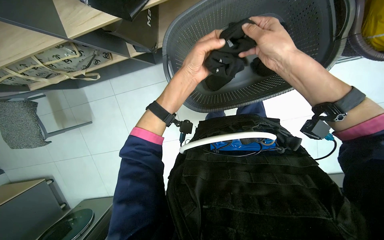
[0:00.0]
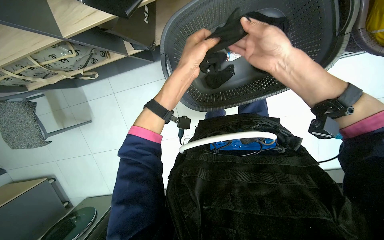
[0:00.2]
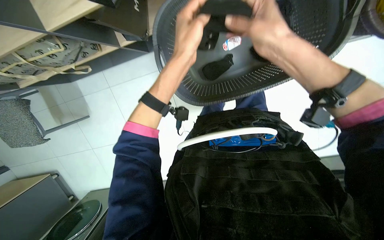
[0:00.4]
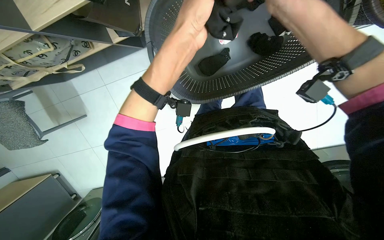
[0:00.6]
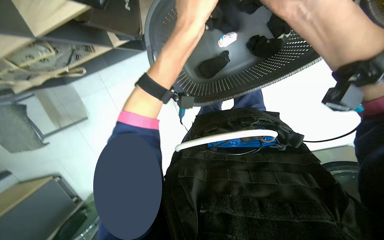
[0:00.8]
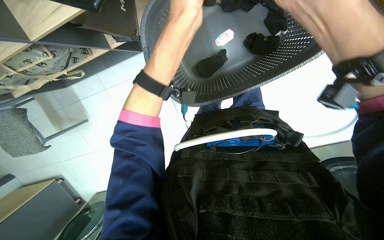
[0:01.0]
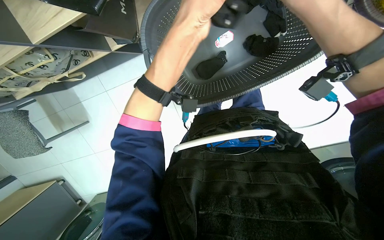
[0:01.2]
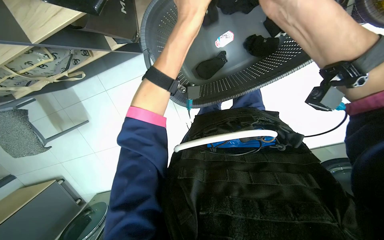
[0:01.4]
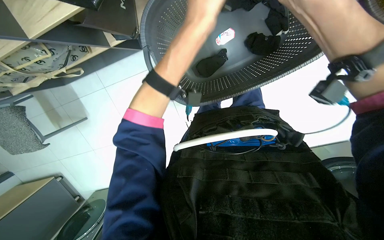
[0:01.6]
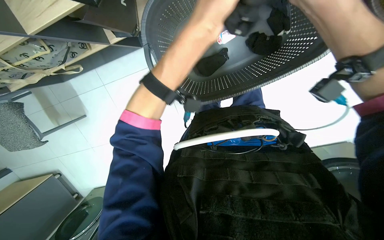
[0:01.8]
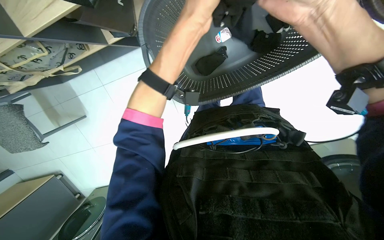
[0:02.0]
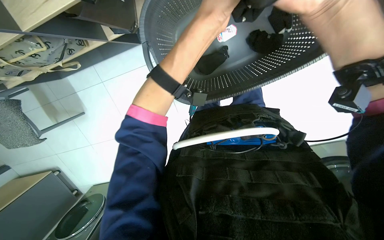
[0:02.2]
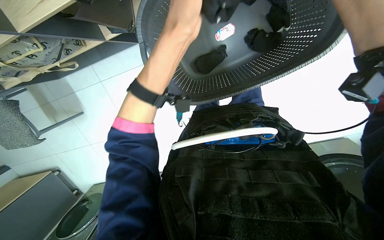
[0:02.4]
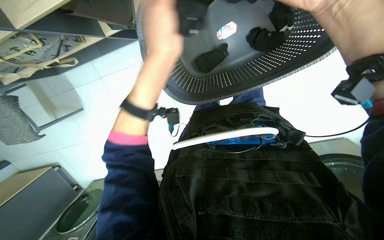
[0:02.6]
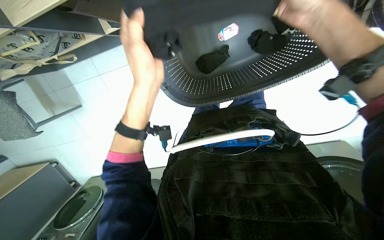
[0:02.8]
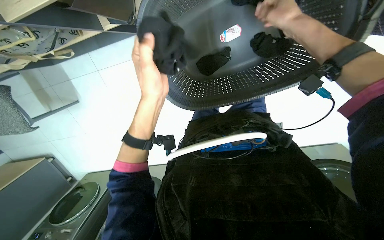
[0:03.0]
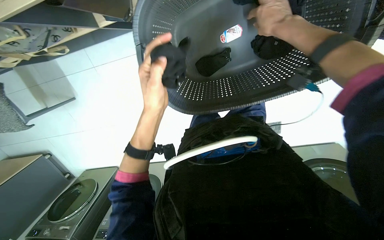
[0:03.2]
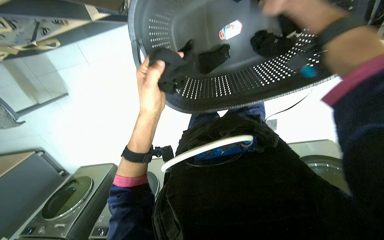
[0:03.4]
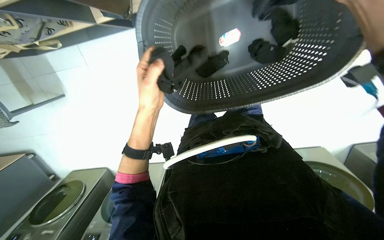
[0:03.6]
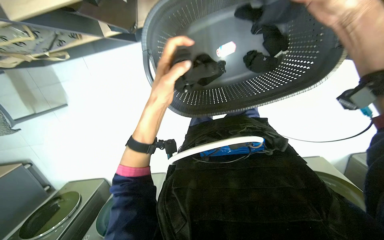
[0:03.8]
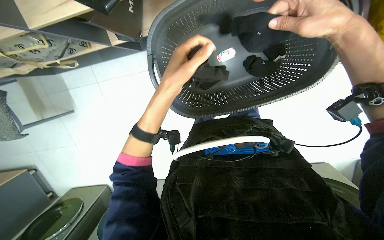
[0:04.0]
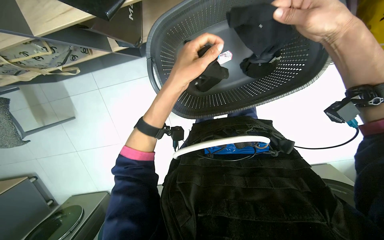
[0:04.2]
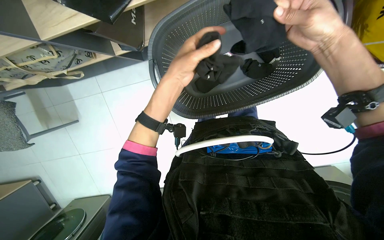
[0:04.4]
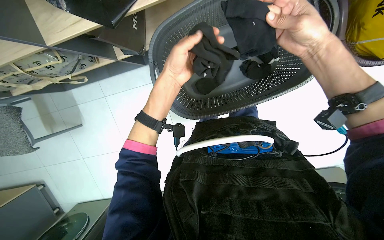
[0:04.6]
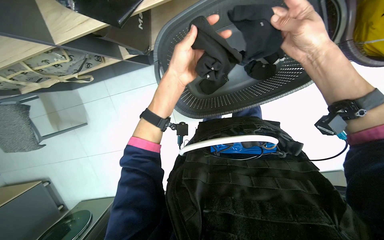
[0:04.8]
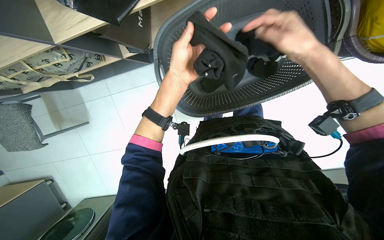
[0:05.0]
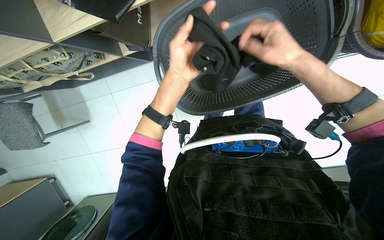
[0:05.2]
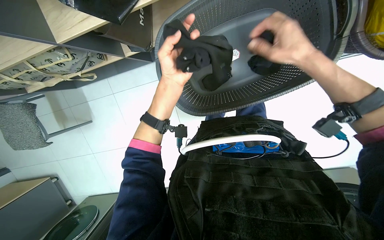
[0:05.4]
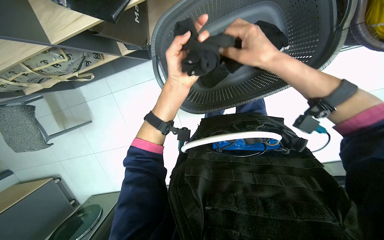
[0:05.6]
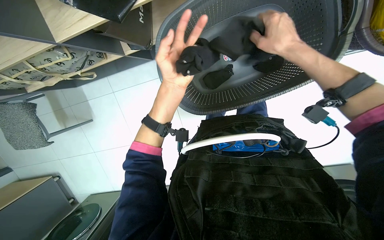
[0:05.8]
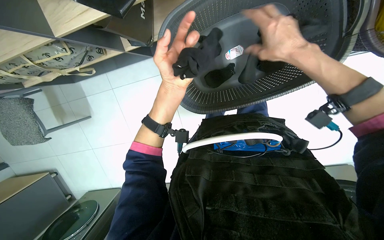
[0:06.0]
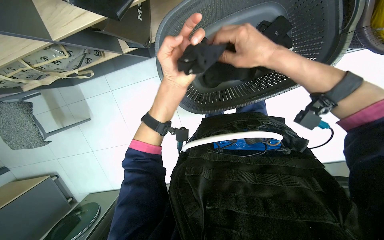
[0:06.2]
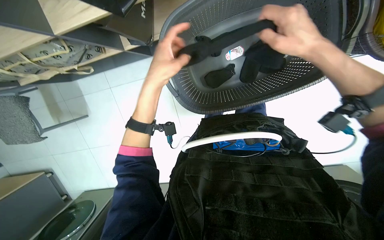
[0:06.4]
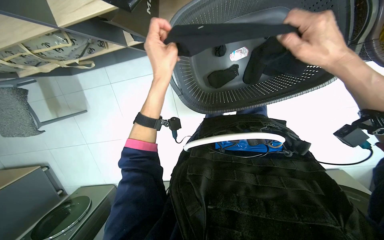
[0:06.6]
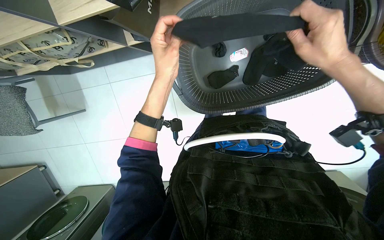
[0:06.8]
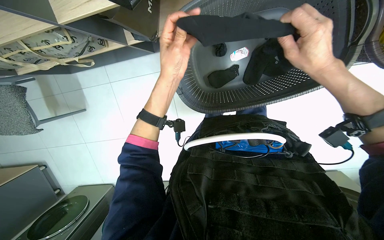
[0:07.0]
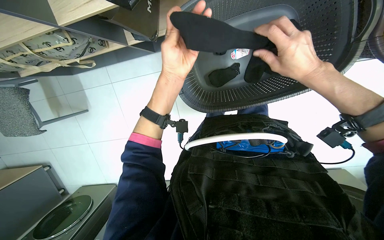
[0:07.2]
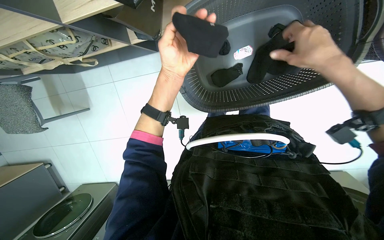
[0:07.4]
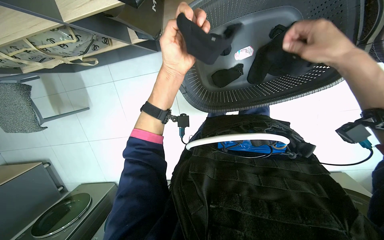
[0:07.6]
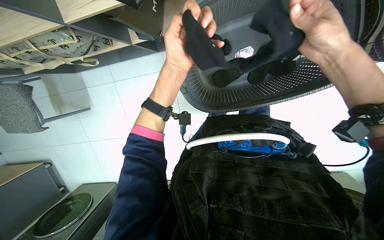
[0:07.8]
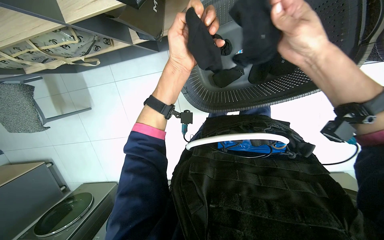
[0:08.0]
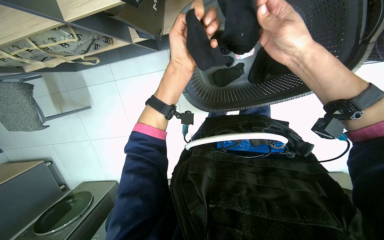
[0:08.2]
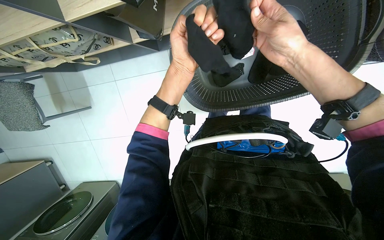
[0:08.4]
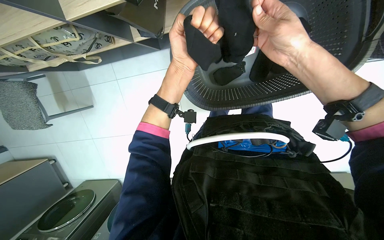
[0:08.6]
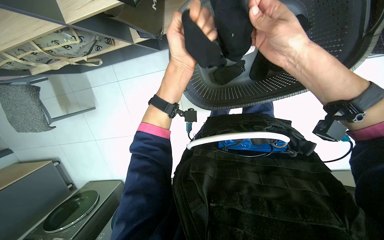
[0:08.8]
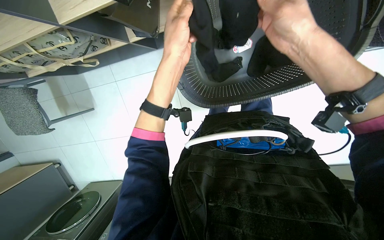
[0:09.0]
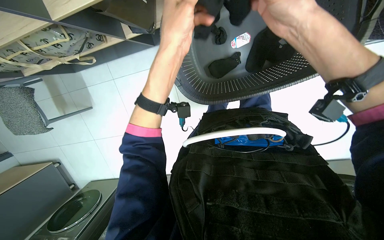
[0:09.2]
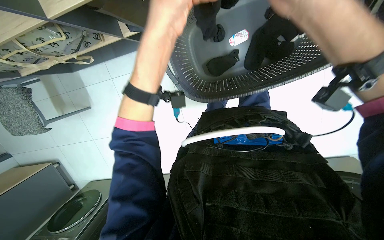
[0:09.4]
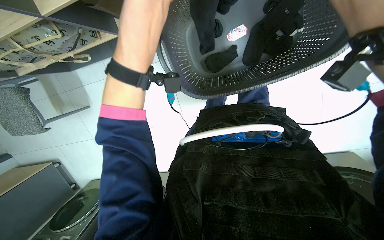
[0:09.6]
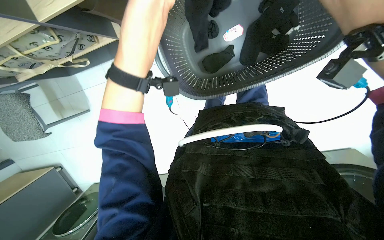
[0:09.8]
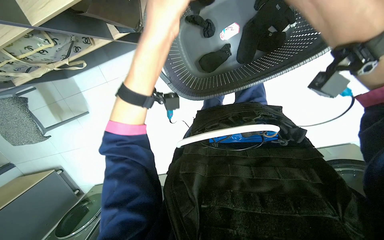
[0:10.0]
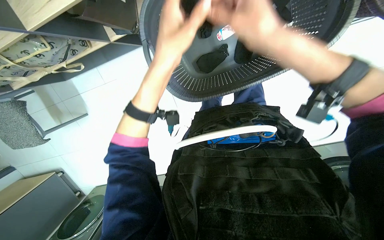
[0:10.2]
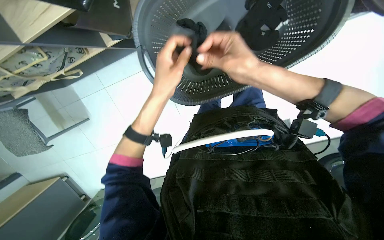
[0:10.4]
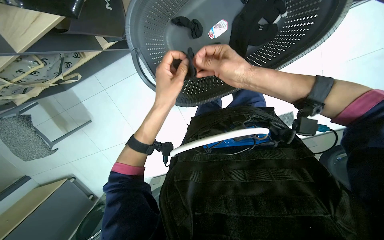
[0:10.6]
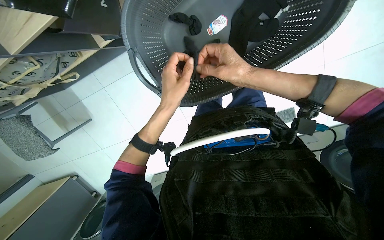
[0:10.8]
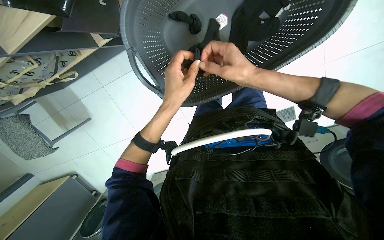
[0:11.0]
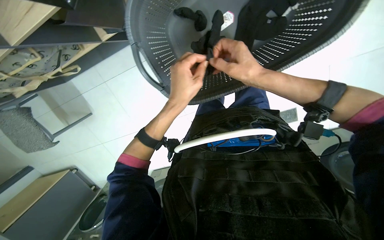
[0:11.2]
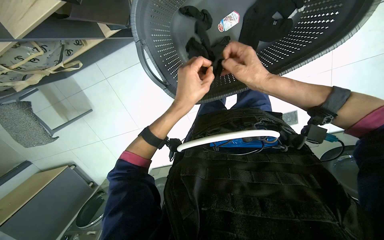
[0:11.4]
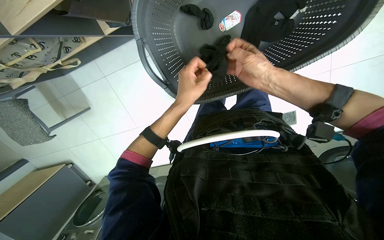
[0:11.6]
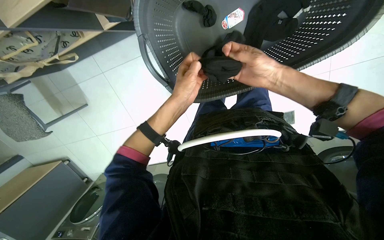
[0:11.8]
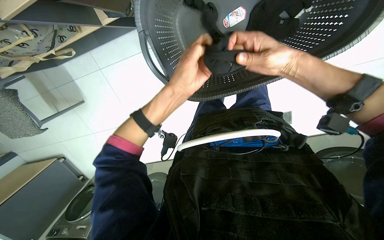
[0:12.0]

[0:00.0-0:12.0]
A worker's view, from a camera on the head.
Job: managing laundry.
The whole recording: Sorting and folding socks. The worker sorts and folds black socks from a laundry basket.
0:00.0 to 0:01.6: The right hand travels nearer to the camera by about 10 cm.
0:01.6 to 0:03.0: The left hand moves down the picture and to the left, approximately 15 cm. Meanwhile the right hand goes approximately 25 cm farther from the camera and up the picture.
0:03.0 to 0:04.4: The right hand heads nearer to the camera and down the picture, covering about 15 cm.
0:06.0 to 0:07.6: The hands make small movements and keep their place.
0:07.6 to 0:09.0: The right hand moves to the left, roughly 10 cm.
0:09.0 to 0:10.4: The left hand travels nearer to the camera and back again, approximately 10 cm each way.
0:10.4 to 0:12.0: The hands are busy where they are.

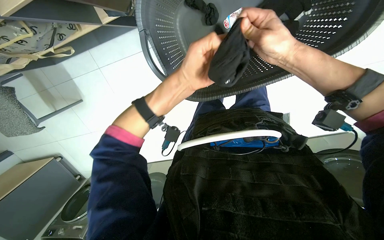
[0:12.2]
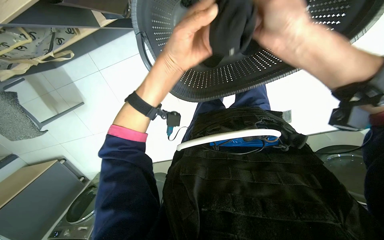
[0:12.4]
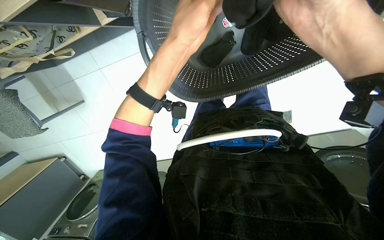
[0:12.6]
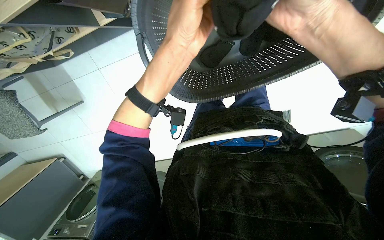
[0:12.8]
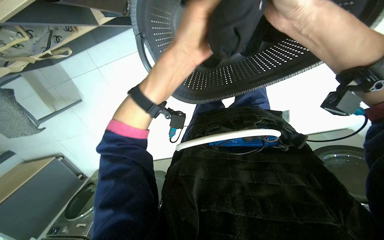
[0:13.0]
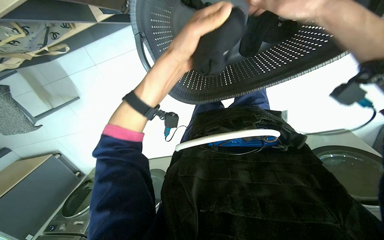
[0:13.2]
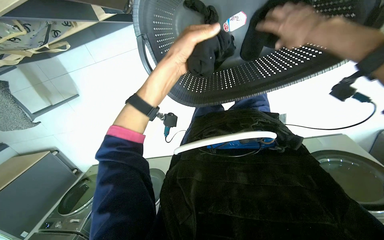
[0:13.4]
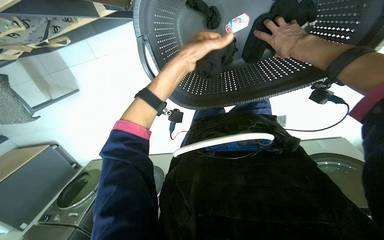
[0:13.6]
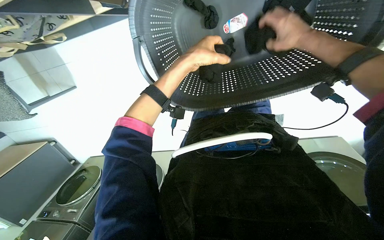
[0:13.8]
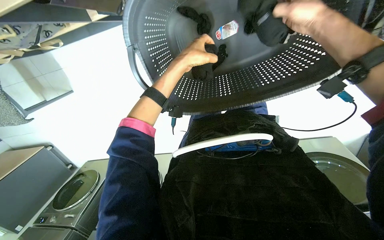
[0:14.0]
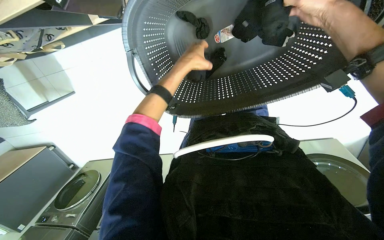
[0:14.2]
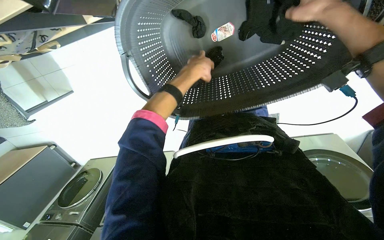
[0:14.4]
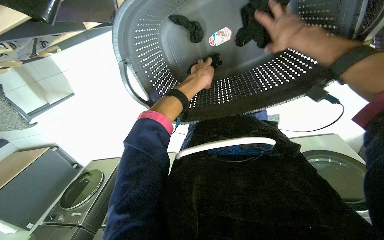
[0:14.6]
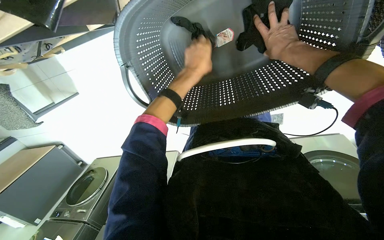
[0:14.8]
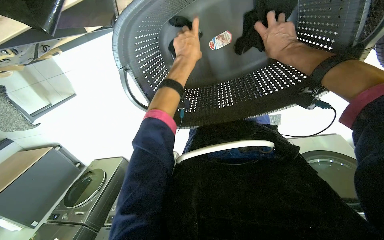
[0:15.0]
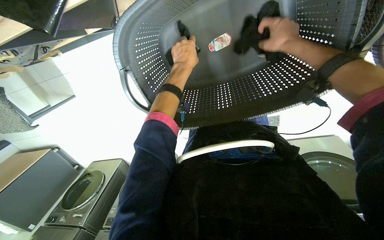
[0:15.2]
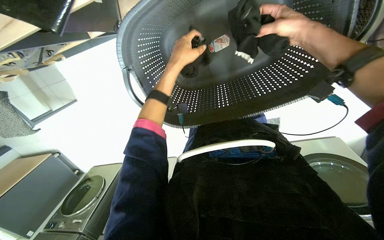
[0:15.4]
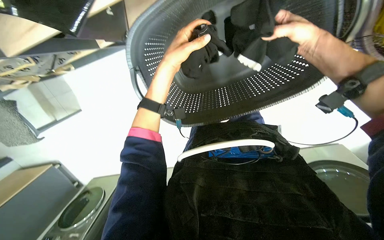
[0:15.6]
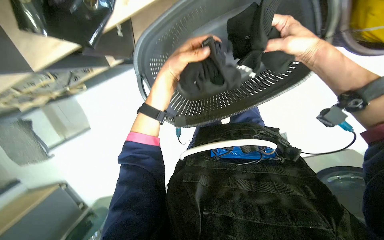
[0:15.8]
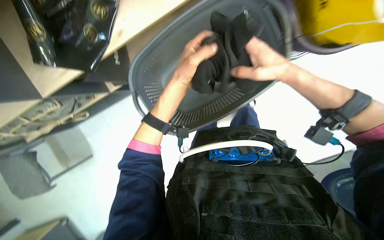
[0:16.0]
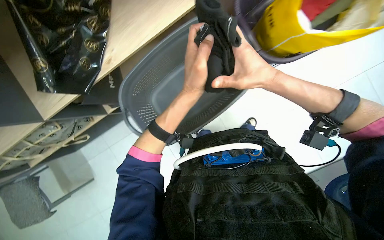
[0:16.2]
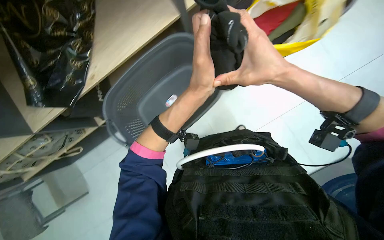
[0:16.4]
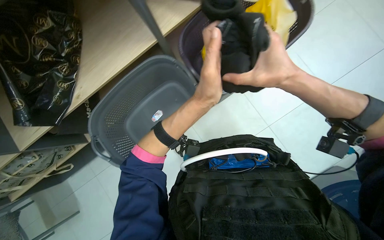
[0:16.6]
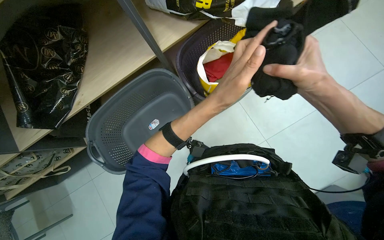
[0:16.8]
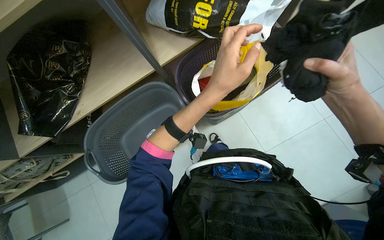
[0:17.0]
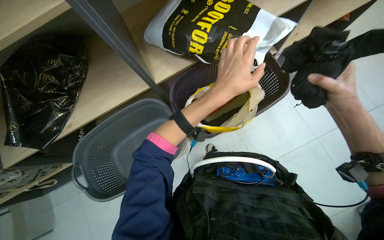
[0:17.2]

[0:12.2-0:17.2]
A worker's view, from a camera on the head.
Job: managing laundry.
The whole recording: Sorting and folding socks. The worker sorts and folds black socks from a laundry basket.
0:12.2 to 0:13.8: The right hand heads up the picture and to the right, covering some 15 cm, and reaches about 15 cm nearer to the camera, then returns. The left hand travels up the picture by some 10 cm.
0:13.8 to 0:15.6: The right hand moves nearer and farther over some 15 cm, changing direction 2 times.
0:15.6 to 0:17.2: The camera is carried some 50 cm. The view tilts approximately 40 degrees upward.

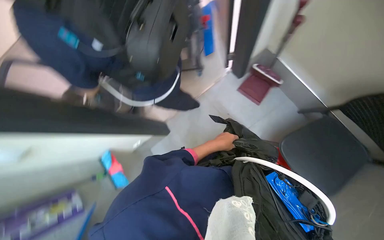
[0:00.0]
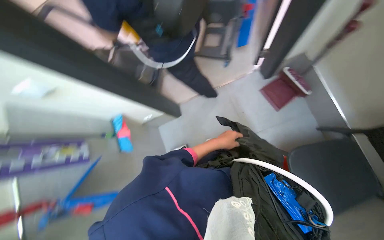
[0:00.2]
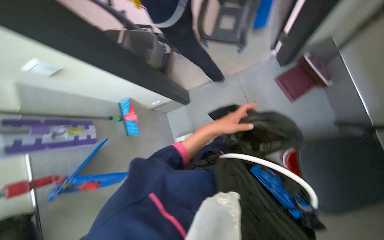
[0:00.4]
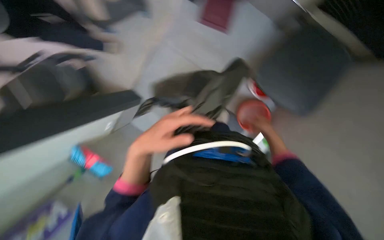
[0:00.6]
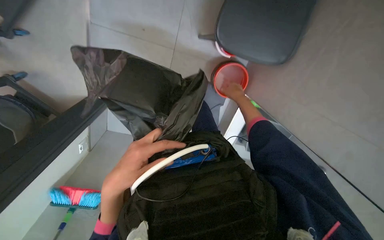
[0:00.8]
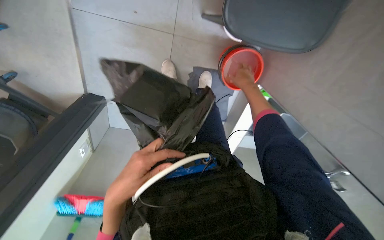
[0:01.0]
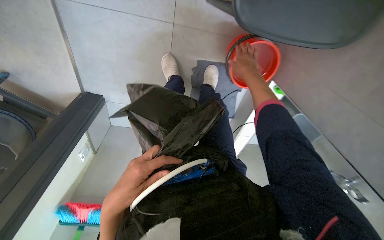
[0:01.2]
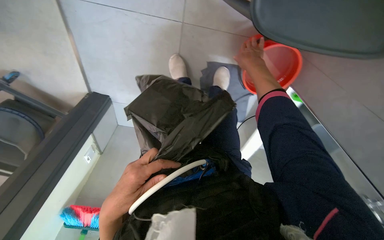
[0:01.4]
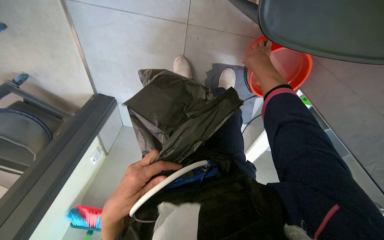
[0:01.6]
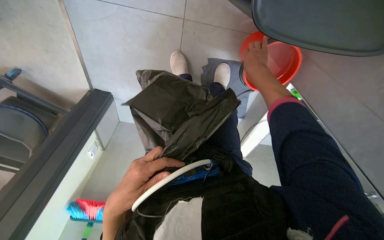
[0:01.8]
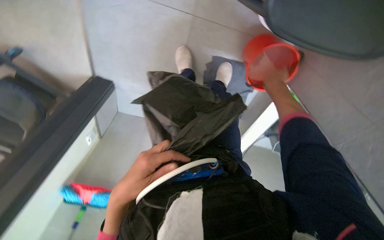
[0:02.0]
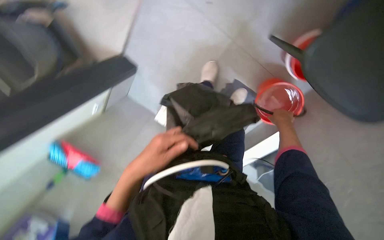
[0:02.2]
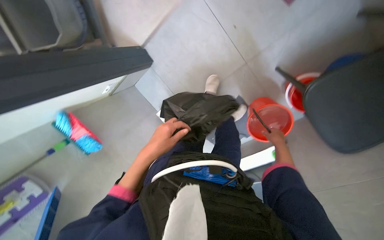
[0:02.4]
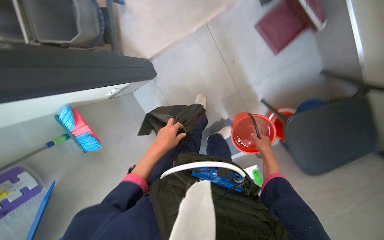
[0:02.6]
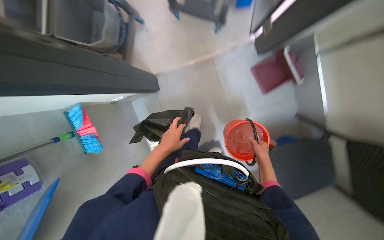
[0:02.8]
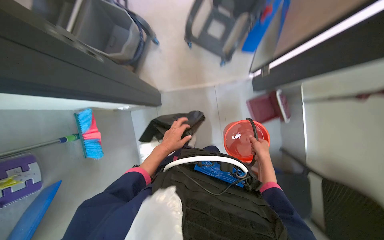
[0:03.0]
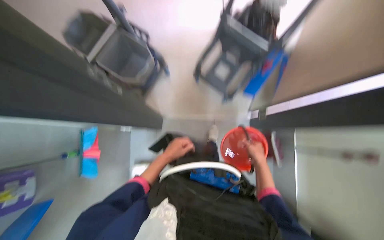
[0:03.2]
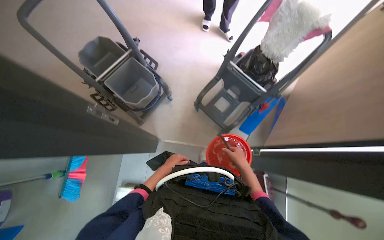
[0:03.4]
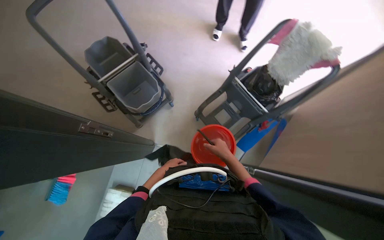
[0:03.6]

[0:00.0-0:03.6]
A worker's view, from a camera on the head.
Job: preparing cleaning supplies.
The whole recording: Filling bucket and placing on cart. The worker fills a bucket with water and places it onto the cleaning cart.
0:00.0 to 0:01.8: The camera pitches downward, by some 25 degrees.
0:01.8 to 0:03.6: The camera is carried about 80 cm. The view pans to the right by about 30 degrees. The camera pitches upward, by roughly 35 degrees. The scene rotates clockwise by about 90 degrees.
